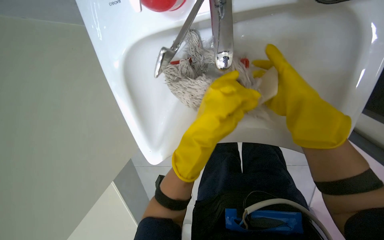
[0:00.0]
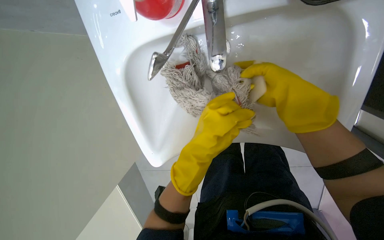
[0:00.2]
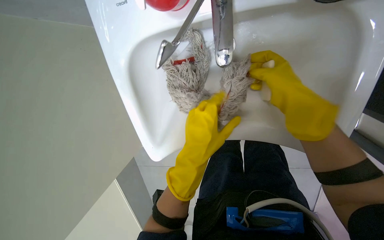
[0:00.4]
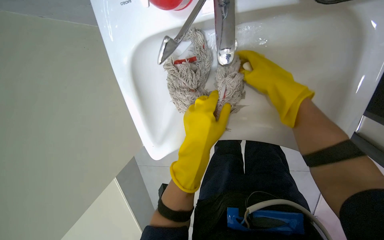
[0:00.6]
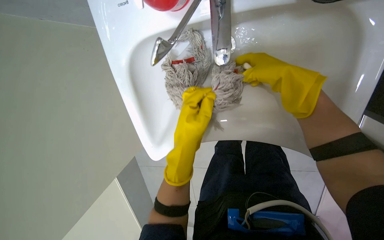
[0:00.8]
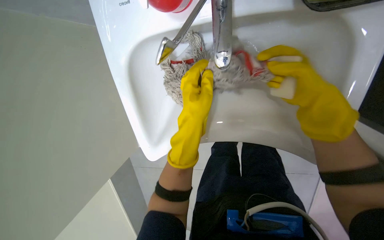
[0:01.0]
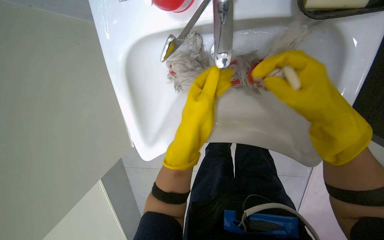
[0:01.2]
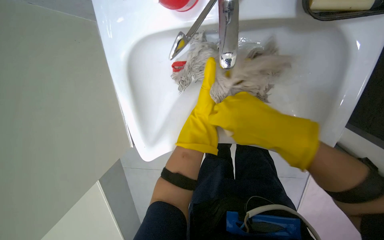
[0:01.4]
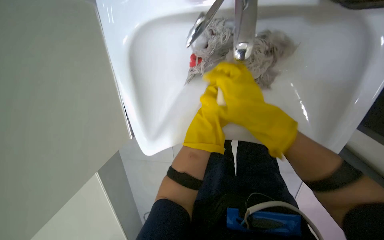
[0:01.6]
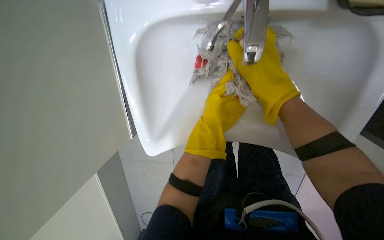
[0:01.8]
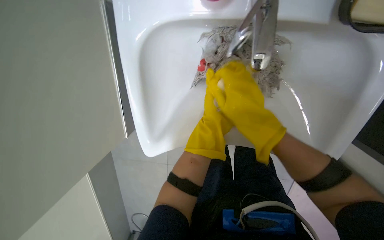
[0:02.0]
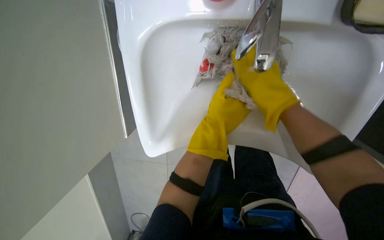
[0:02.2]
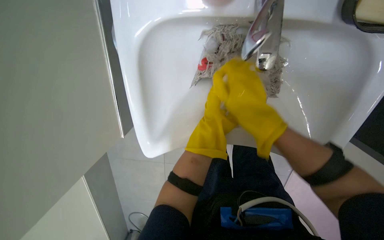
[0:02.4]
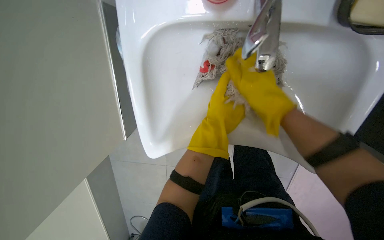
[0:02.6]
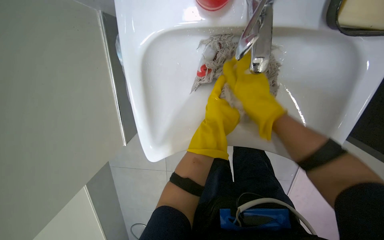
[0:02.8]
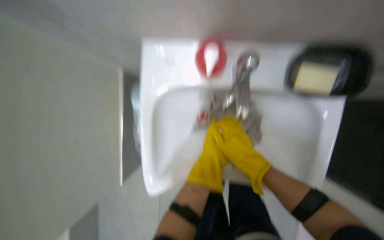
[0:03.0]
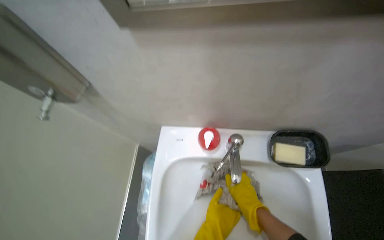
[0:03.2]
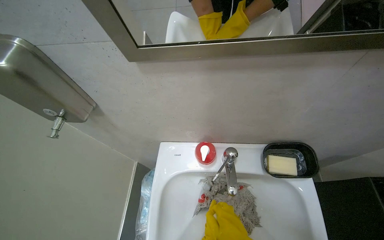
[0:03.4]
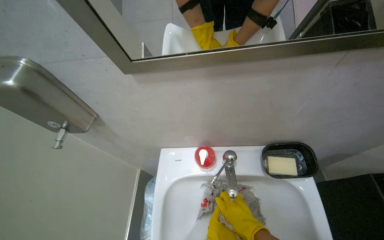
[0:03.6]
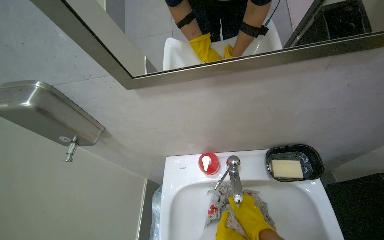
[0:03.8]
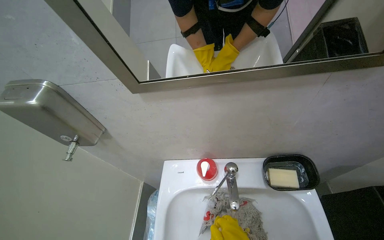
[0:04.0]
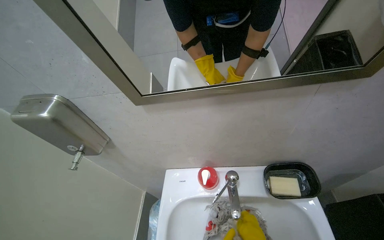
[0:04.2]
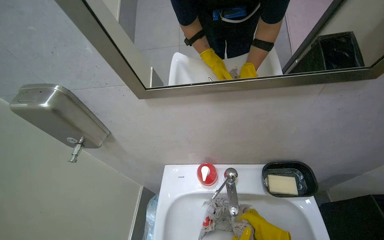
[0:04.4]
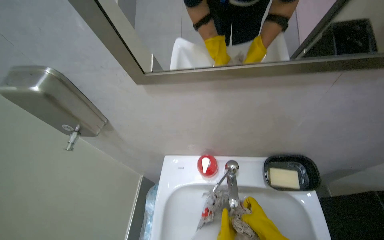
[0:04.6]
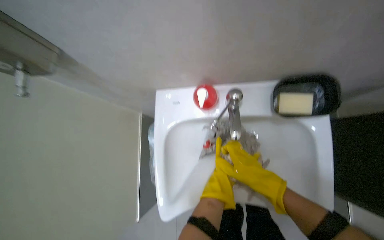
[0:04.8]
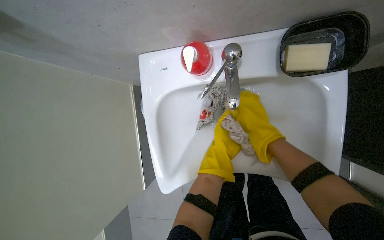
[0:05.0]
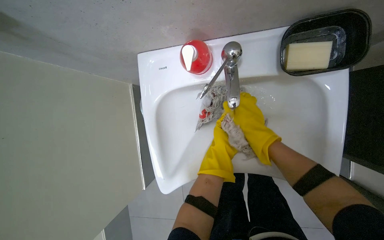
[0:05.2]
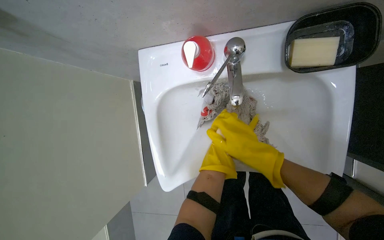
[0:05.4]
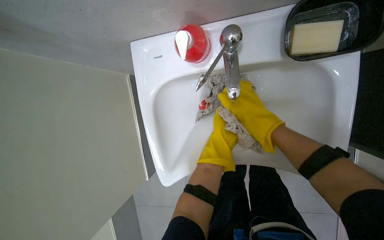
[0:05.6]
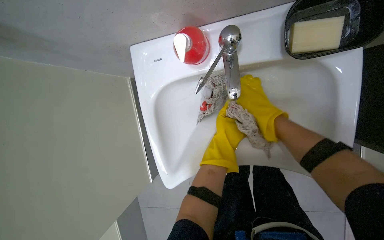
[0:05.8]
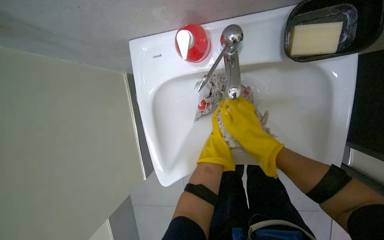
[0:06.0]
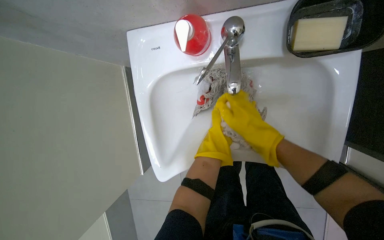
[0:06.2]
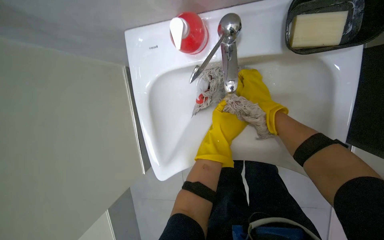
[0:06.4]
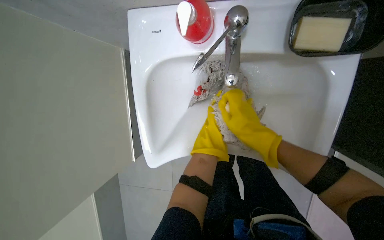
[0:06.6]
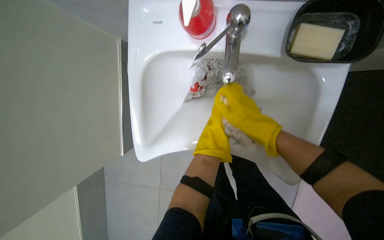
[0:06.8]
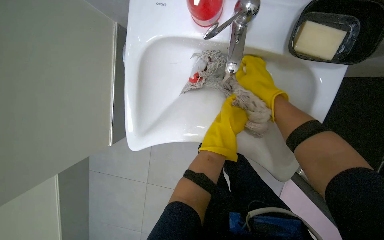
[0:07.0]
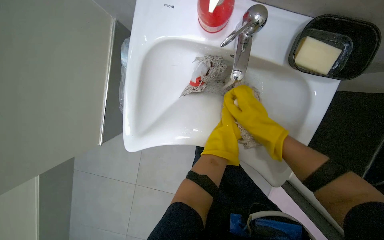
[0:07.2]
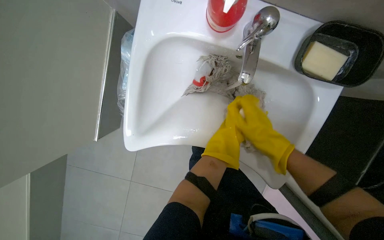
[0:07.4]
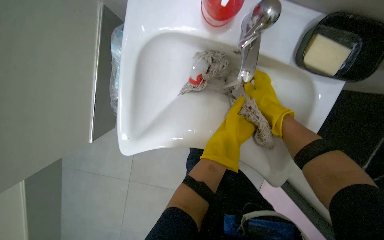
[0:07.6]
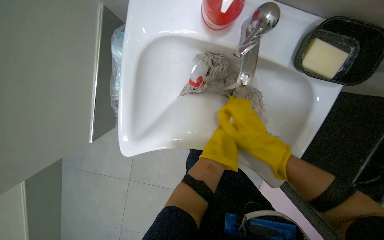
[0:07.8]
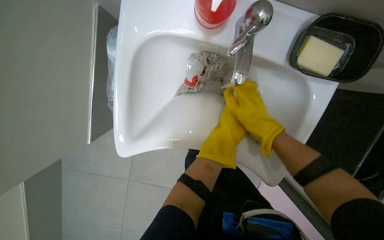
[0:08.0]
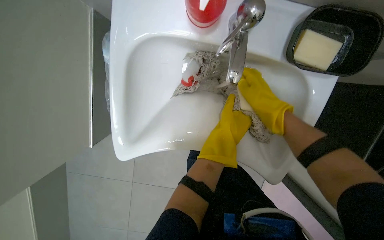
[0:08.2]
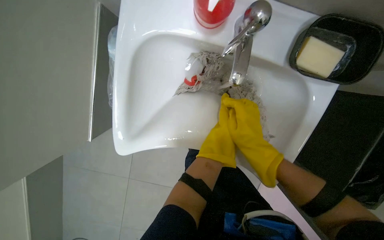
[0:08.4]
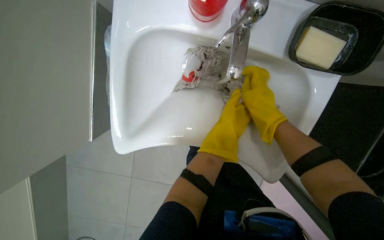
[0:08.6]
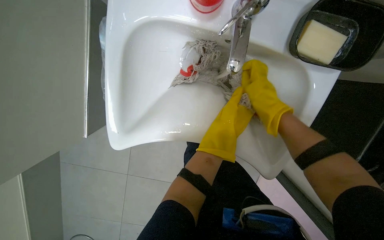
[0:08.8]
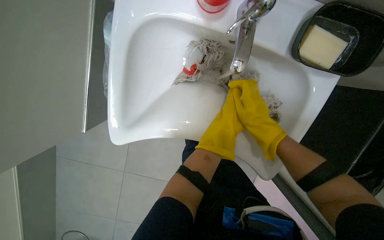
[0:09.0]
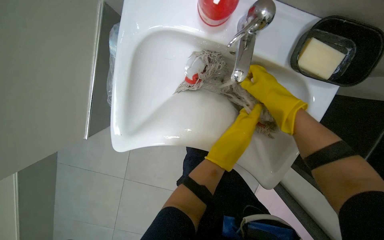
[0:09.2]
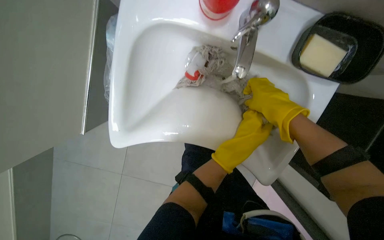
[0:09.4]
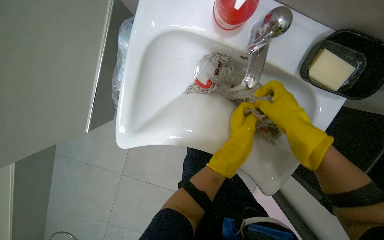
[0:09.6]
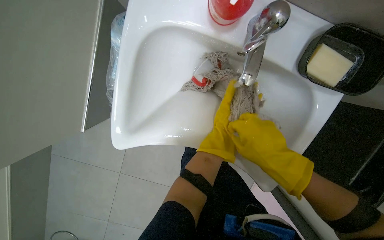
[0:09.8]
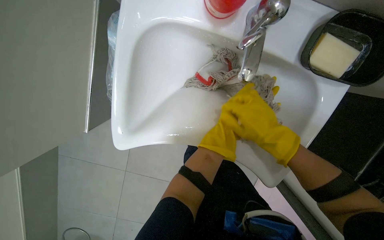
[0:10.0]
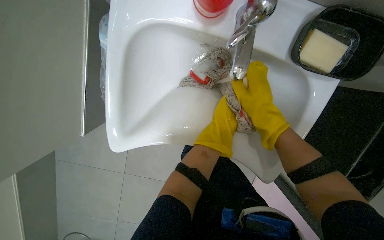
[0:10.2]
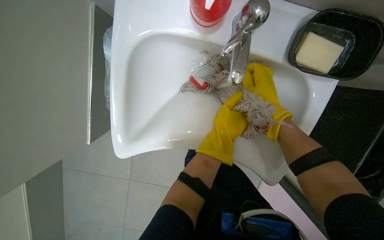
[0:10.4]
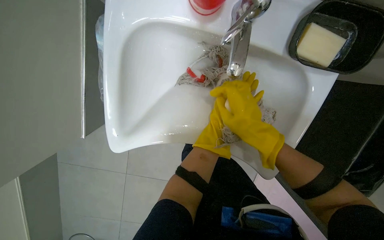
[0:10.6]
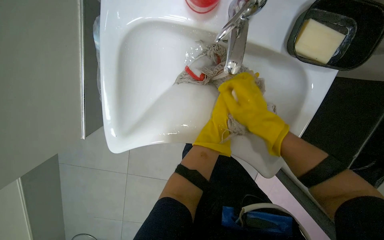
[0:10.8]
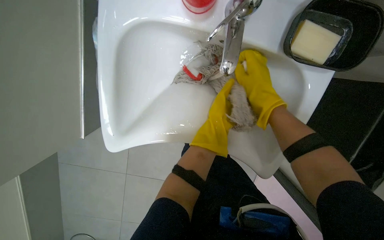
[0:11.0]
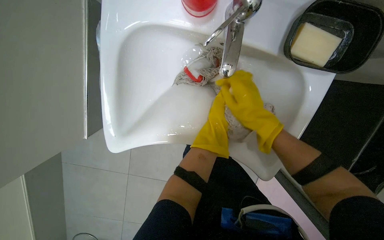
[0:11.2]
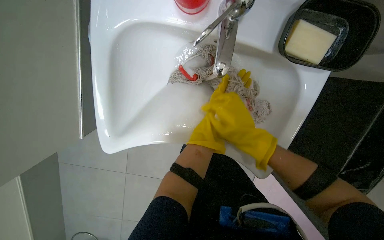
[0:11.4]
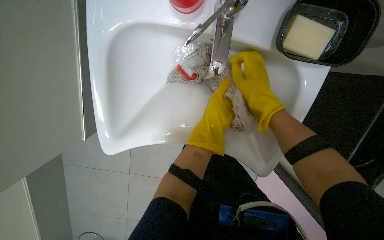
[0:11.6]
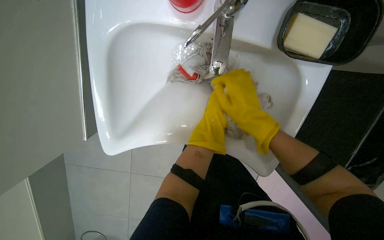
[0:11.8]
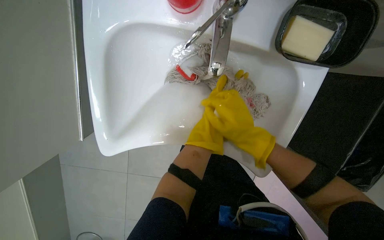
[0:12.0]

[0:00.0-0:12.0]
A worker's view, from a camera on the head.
Job: preparing cleaning supplies.
The whole recording: Cleaning mop head in sink. The worker cleans the mop head in the sink using soap and water.
0.0 to 1.6 s: The left hand goes roughly 15 cm farther from the camera. Meanwhile the right hand heads to the left, covering about 10 cm, and reaches approximately 10 cm up the picture, then returns.
1.6 to 3.0 s: The wearer looks approximately 15 degrees further upward.
3.0 to 4.4 s: The camera pitches upward, by about 45 degrees.
4.4 to 6.0 s: The view tips downward by some 45 degrees.
6.0 to 7.6 s: The view swings about 15 degrees to the right. The right hand goes up and down the picture, some 15 cm each way, reversing 4 times.
7.6 to 9.0 s: The left hand moves up and down the picture over approximately 15 cm, changing direction 3 times.
9.0 to 10.4 s: The left hand travels farther from the camera and back again, roughly 15 cm each way.
10.4 to 12.0 s: The right hand swings up and down the picture, roughly 10 cm each way, with 4 reversals.

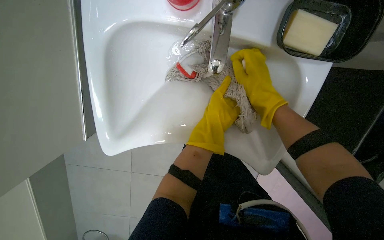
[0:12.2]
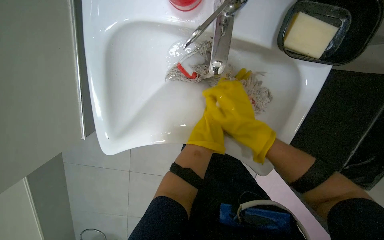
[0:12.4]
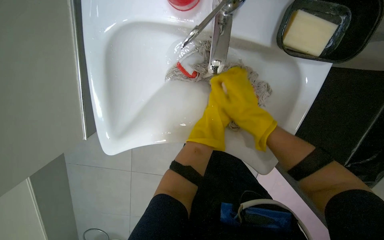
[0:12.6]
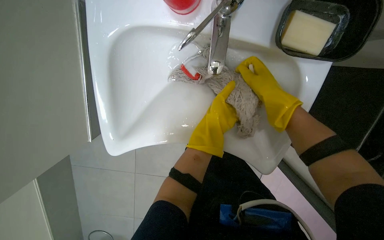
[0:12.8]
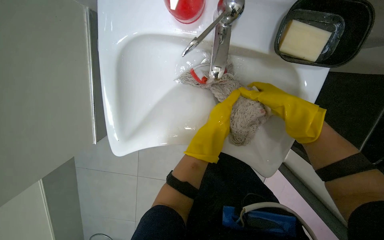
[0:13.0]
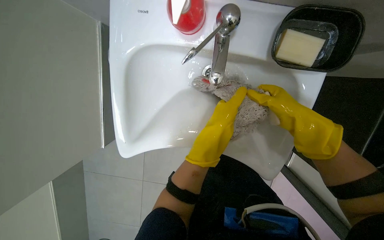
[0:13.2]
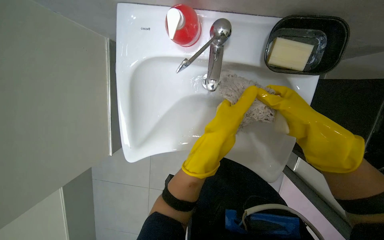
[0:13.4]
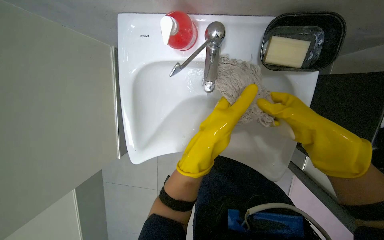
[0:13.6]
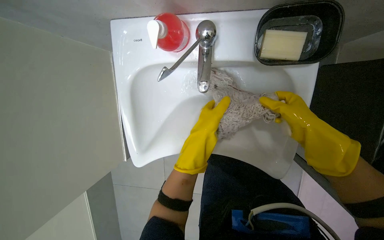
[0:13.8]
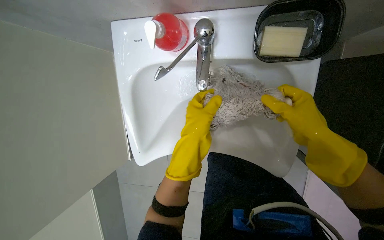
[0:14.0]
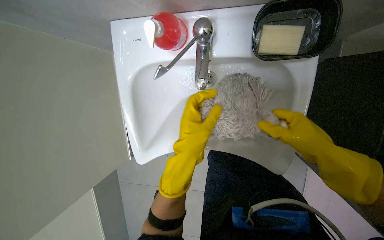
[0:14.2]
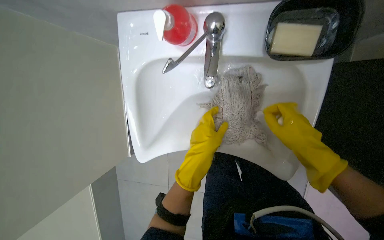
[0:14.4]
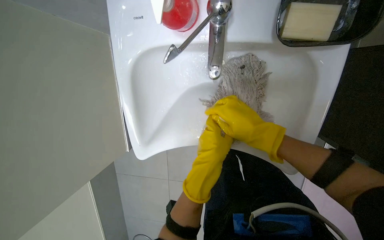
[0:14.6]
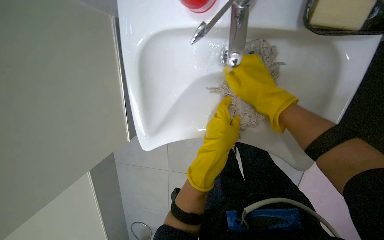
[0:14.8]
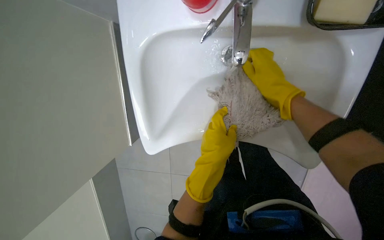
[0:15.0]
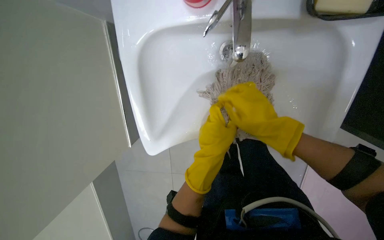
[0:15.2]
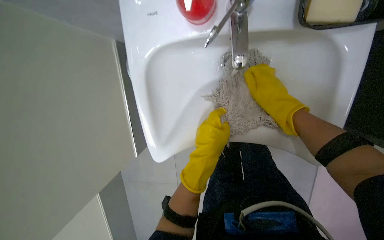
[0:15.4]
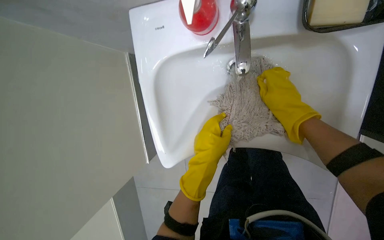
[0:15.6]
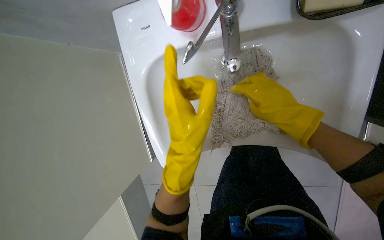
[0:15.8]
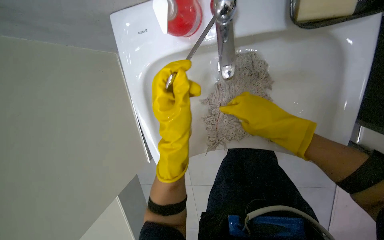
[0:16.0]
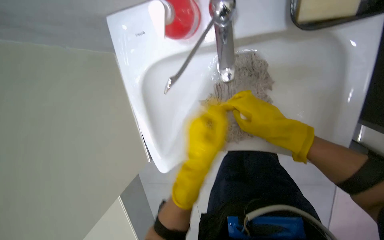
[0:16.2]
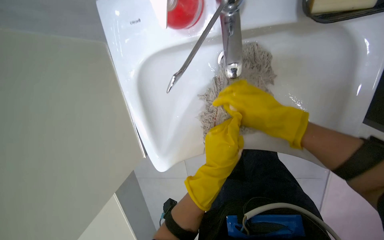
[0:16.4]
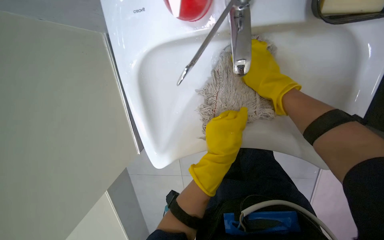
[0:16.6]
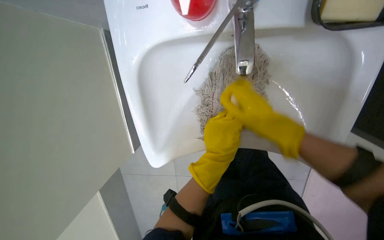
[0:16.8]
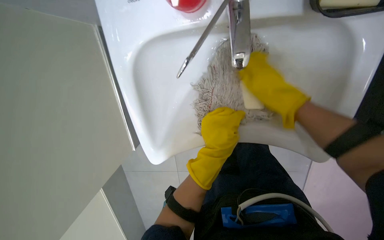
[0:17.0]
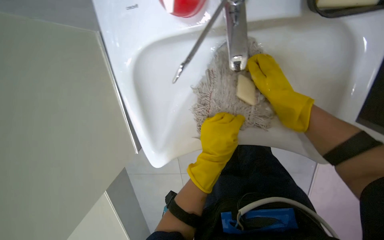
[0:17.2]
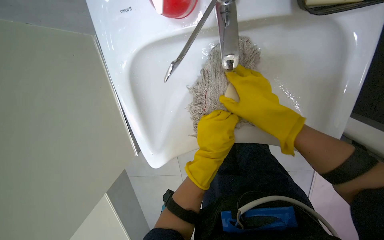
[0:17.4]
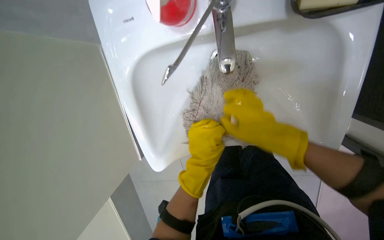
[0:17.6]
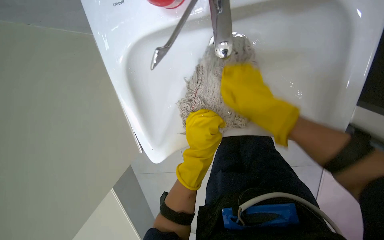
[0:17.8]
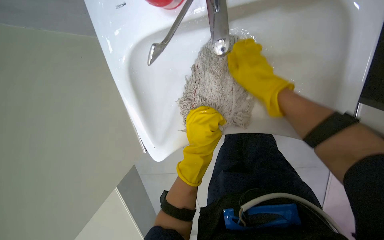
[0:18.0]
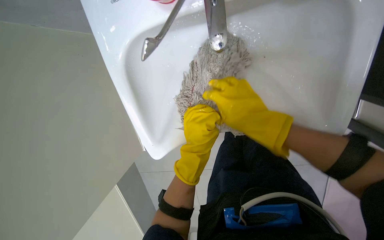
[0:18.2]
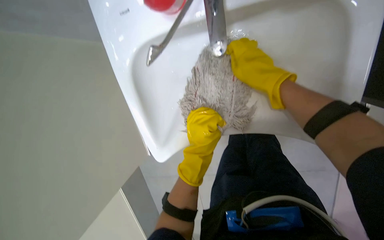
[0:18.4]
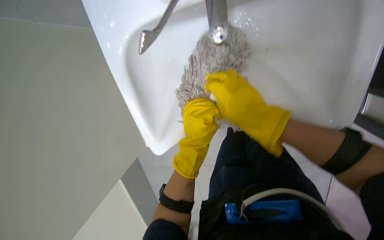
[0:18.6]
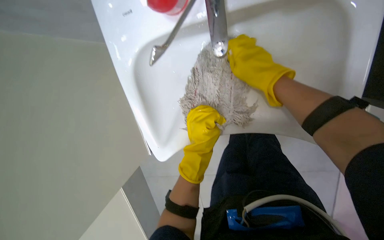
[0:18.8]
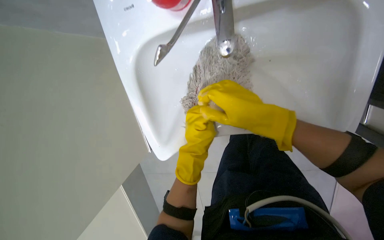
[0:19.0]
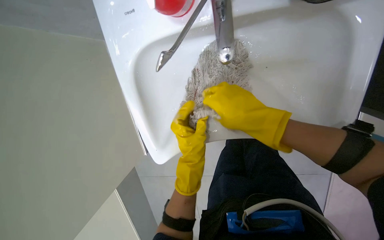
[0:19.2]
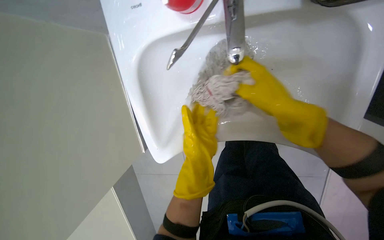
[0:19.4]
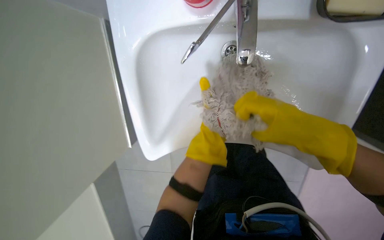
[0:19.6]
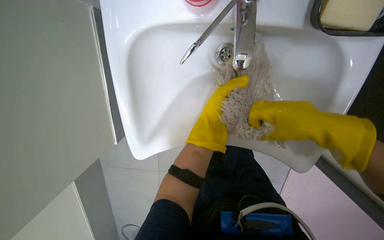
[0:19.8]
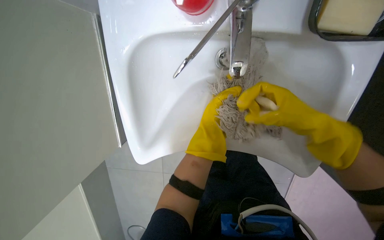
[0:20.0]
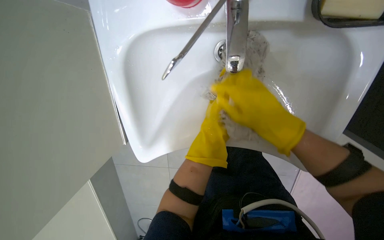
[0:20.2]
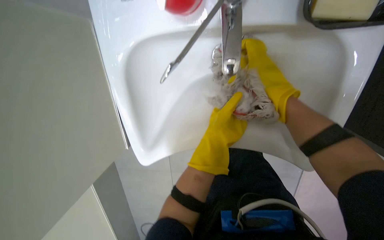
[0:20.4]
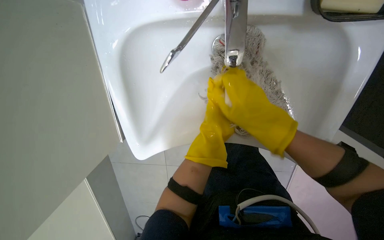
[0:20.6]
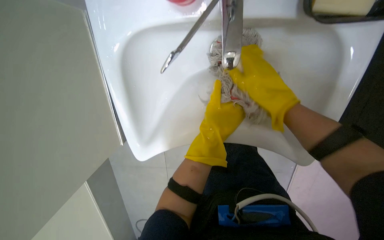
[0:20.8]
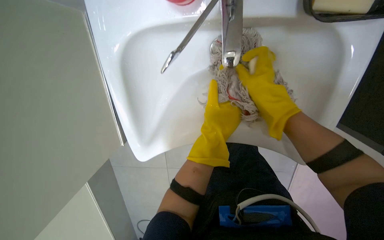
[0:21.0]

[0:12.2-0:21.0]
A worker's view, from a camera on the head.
Job: preparing cleaning supplies.
The whole recording: Cleaning mop head in sink. The worker cleans the mop head in the sink using soap and water.
12.2 to 13.6 s: The right hand shifts some 10 cm to the right. Meanwhile the left hand is displaced nearer to the camera by approximately 25 cm.
13.6 to 15.2 s: The left hand moves farther from the camera and down the picture, some 15 cm; the right hand shifts approximately 15 cm to the left, and moves about 5 cm up the picture and comes back.
15.2 to 16.6 s: The right hand goes up and down the picture, approximately 10 cm each way, reversing 2 times.
16.6 to 18.0 s: The right hand goes up and down the picture, some 10 cm each way, reversing 3 times.
18.0 to 19.6 s: The left hand moves farther from the camera, approximately 10 cm. Meanwhile the right hand swings up and down the picture, about 10 cm each way, with 2 reversals.
